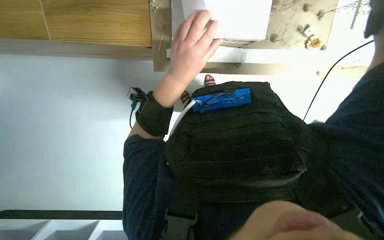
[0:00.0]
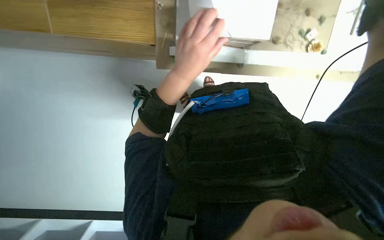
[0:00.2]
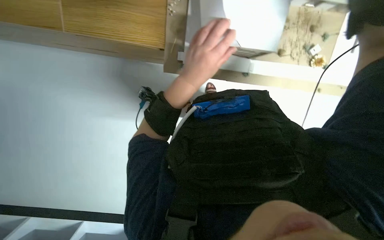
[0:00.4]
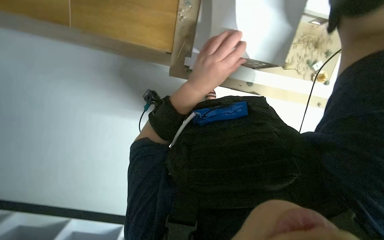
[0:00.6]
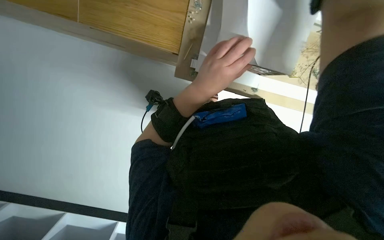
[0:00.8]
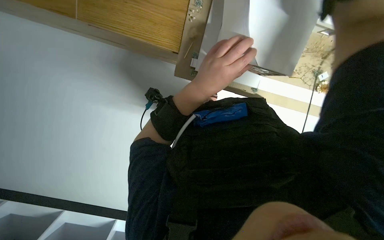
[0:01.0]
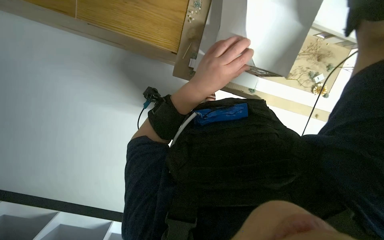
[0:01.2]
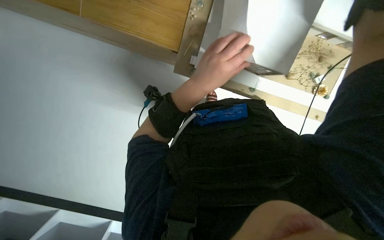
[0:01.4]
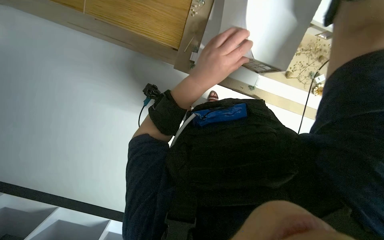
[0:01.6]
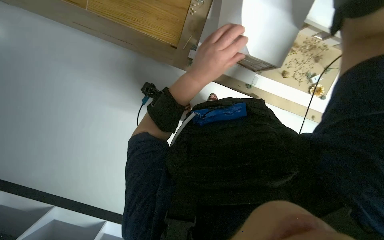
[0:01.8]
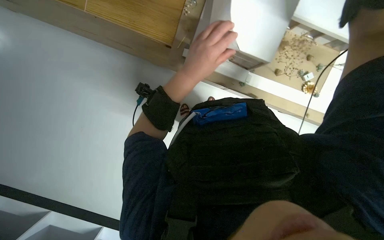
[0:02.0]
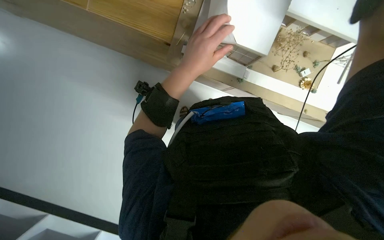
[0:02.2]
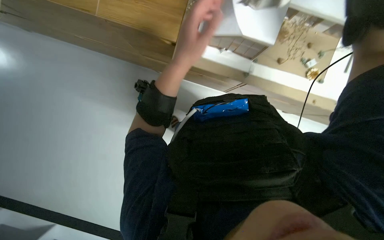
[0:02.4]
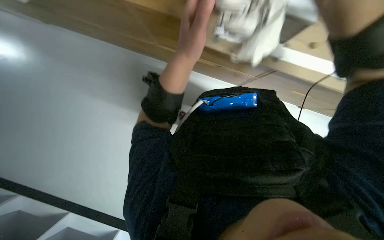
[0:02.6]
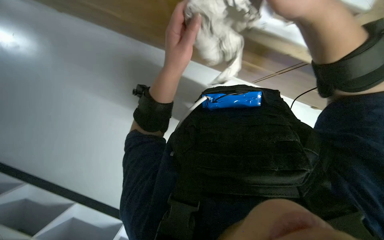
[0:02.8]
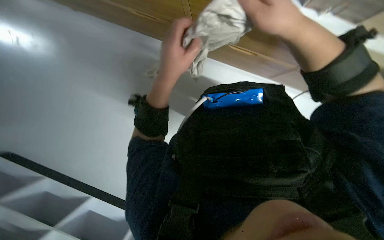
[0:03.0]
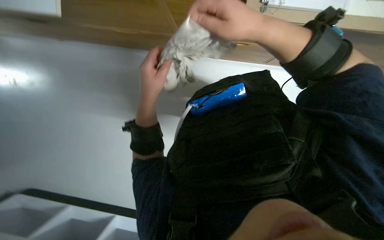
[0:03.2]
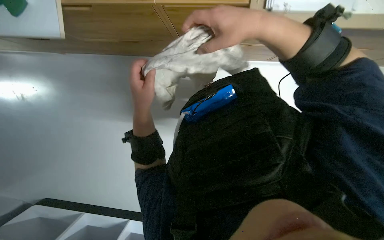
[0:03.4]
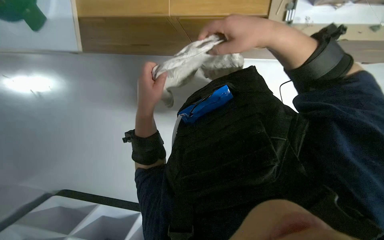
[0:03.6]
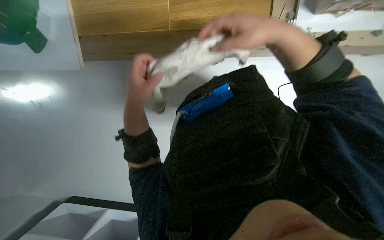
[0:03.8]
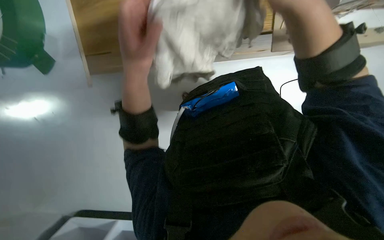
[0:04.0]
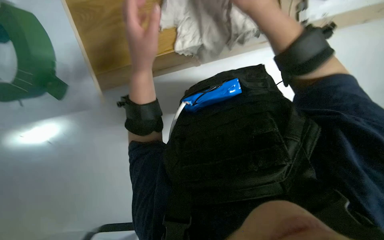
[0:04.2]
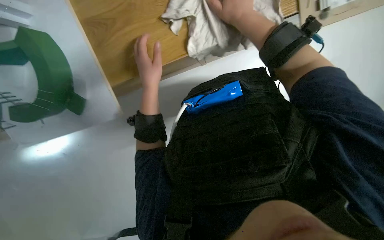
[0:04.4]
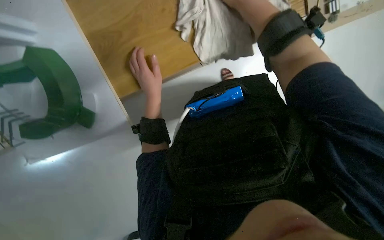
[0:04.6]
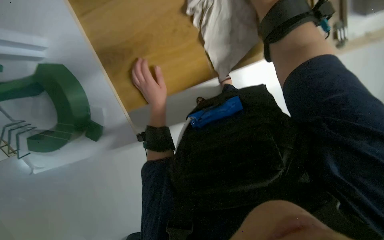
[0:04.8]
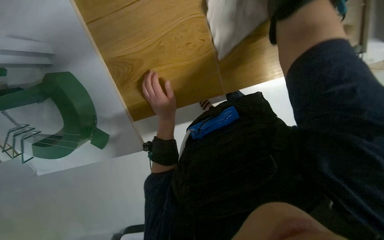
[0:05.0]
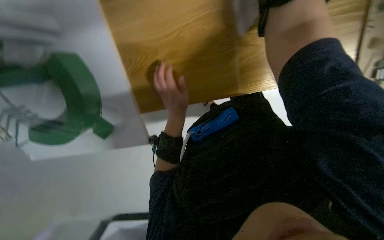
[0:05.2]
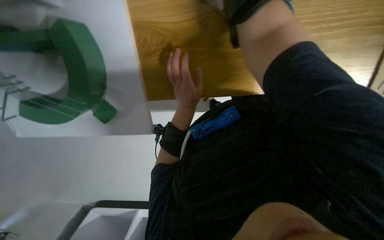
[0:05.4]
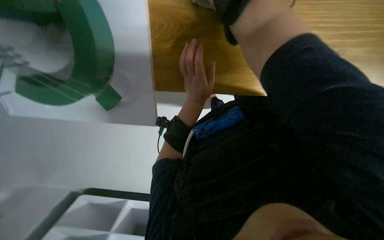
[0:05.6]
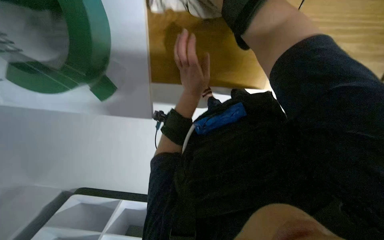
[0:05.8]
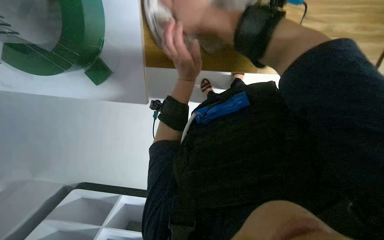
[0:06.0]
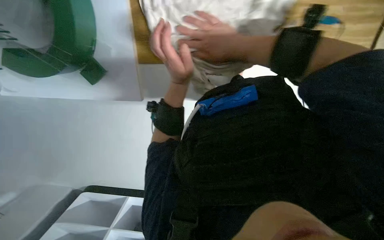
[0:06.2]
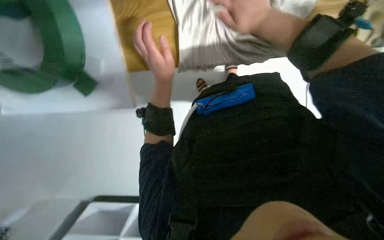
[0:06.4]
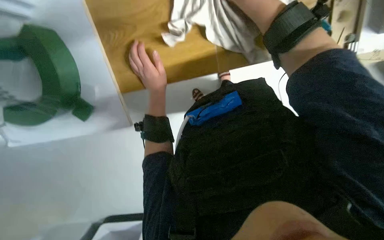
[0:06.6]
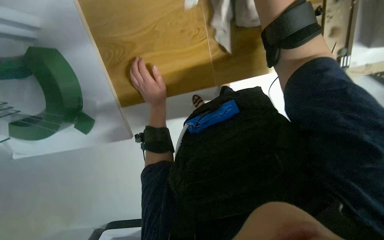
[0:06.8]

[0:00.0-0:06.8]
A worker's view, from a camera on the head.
Job: wiping surfaces.
The whole recording: Wiping display model and surface. The worker washes a cloth in a bucket and then uses it to wipe the display model and surrounding surface.
0:02.8 to 0:04.0: The hands stay close to where they were, moving slightly.
0:04.0 to 0:05.4: The left hand travels farther from the camera by about 10 cm.

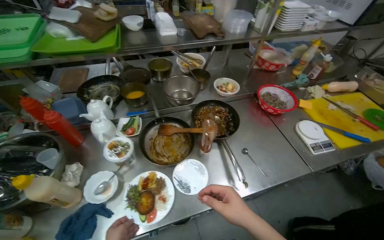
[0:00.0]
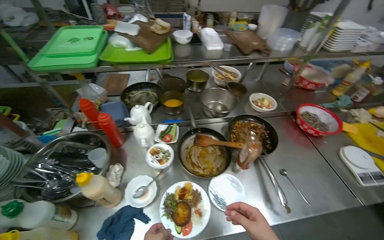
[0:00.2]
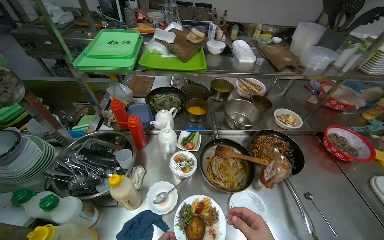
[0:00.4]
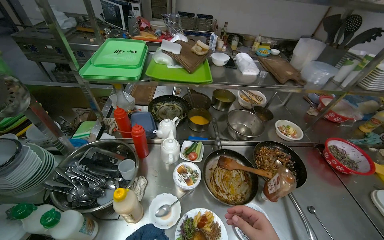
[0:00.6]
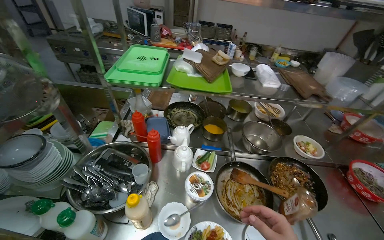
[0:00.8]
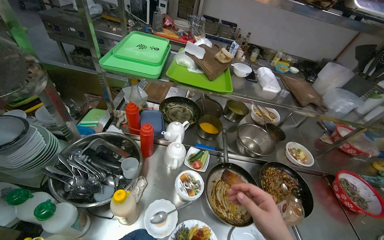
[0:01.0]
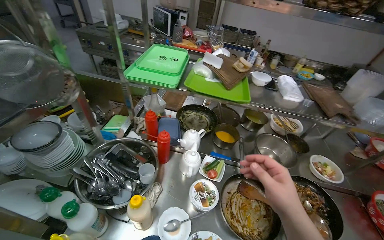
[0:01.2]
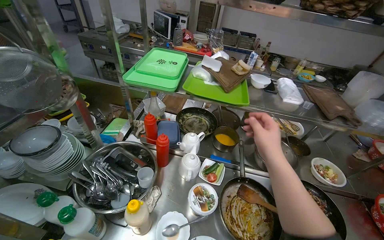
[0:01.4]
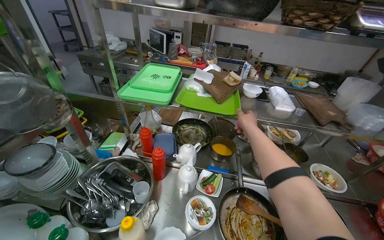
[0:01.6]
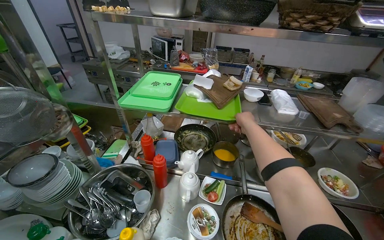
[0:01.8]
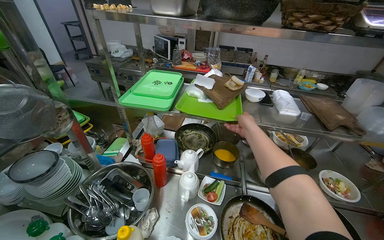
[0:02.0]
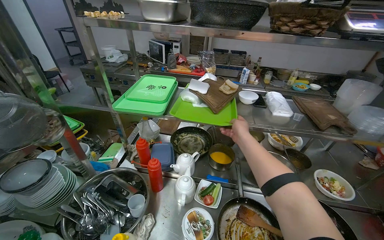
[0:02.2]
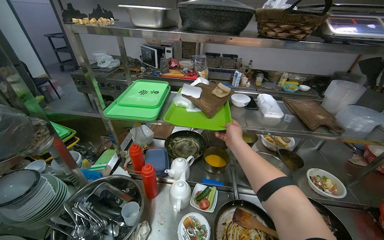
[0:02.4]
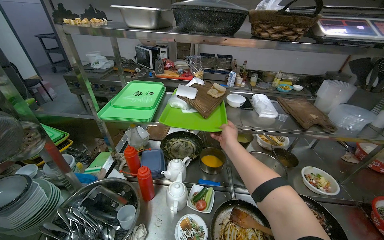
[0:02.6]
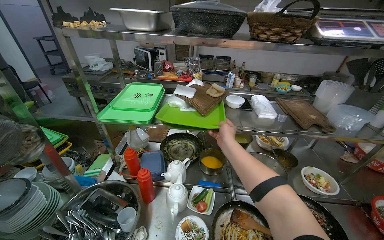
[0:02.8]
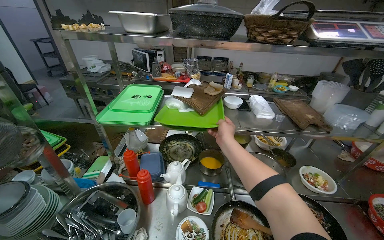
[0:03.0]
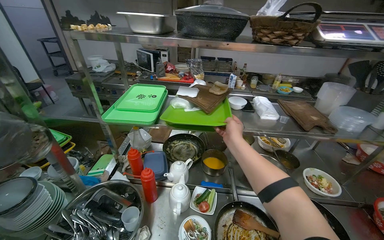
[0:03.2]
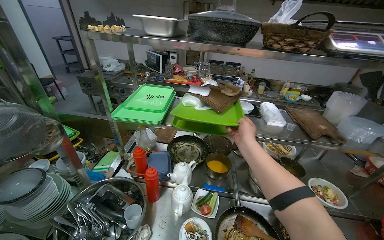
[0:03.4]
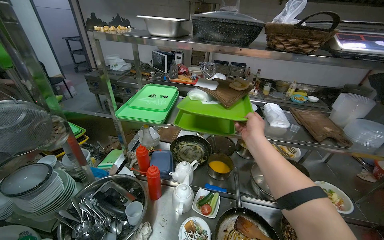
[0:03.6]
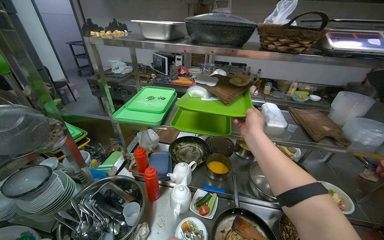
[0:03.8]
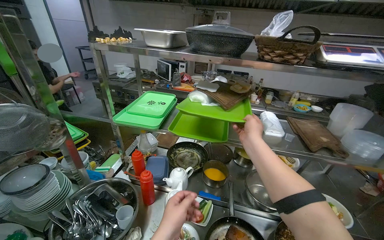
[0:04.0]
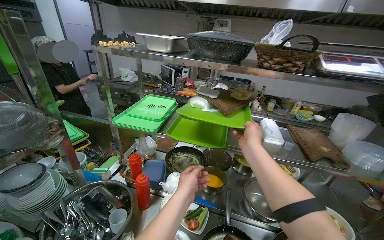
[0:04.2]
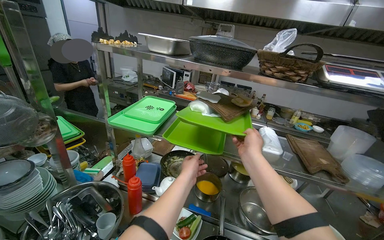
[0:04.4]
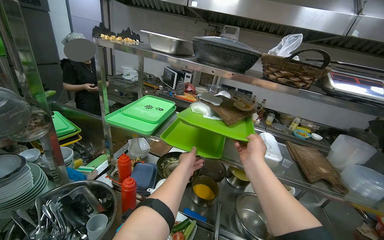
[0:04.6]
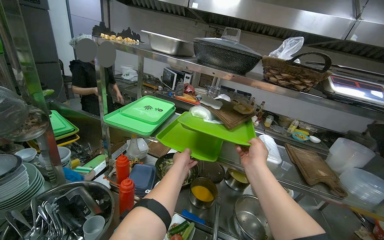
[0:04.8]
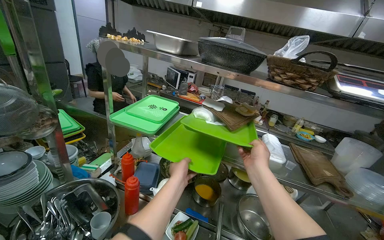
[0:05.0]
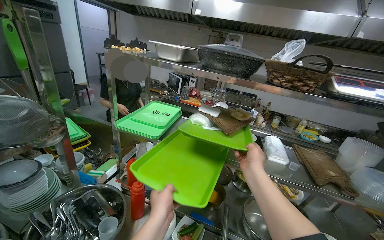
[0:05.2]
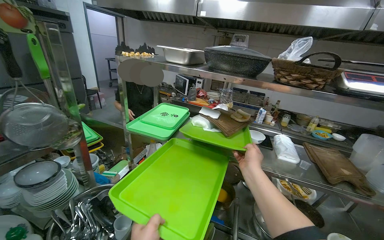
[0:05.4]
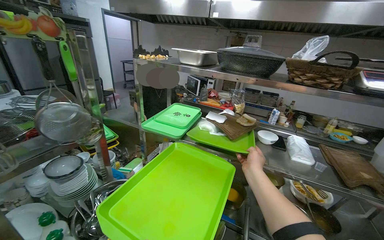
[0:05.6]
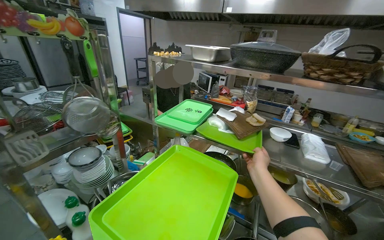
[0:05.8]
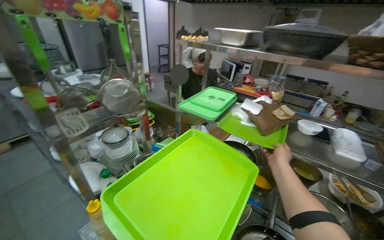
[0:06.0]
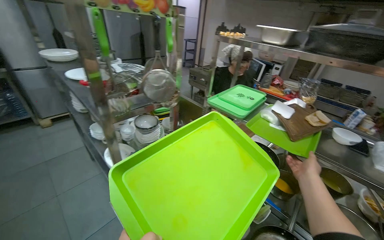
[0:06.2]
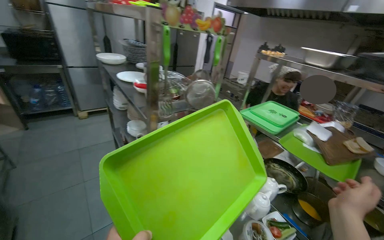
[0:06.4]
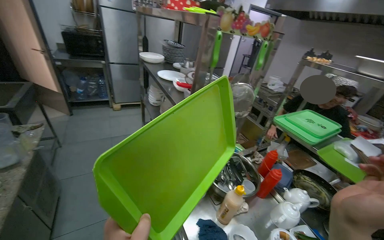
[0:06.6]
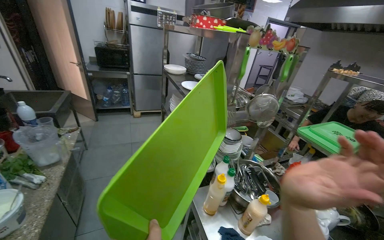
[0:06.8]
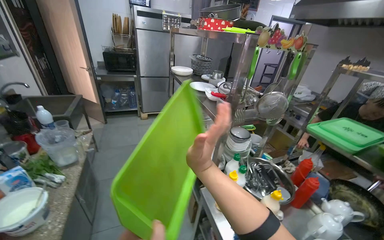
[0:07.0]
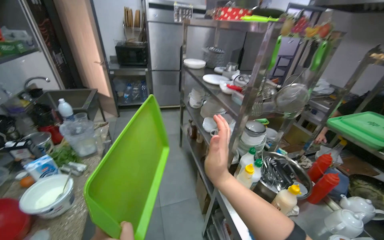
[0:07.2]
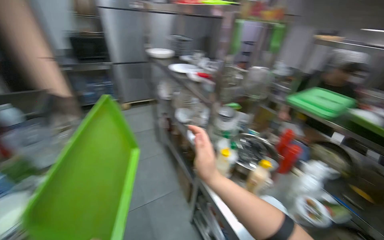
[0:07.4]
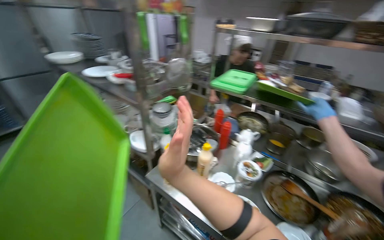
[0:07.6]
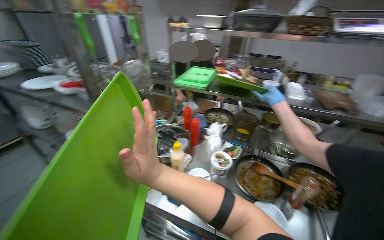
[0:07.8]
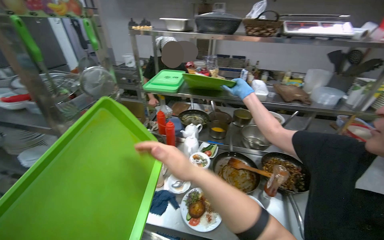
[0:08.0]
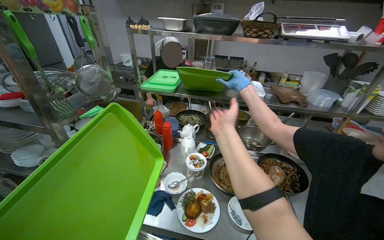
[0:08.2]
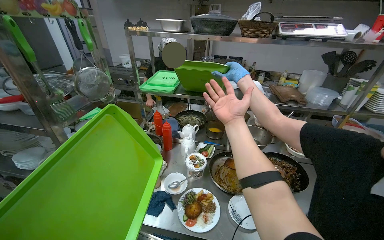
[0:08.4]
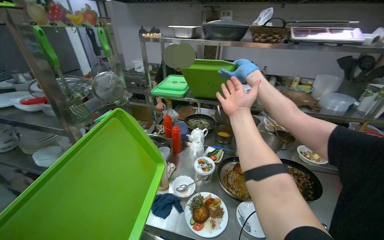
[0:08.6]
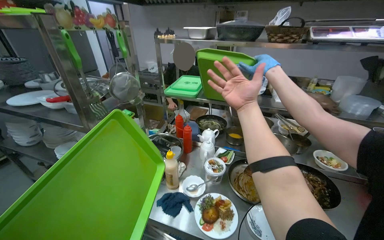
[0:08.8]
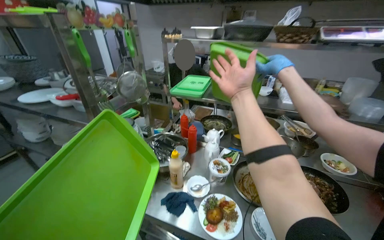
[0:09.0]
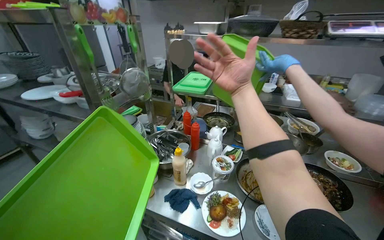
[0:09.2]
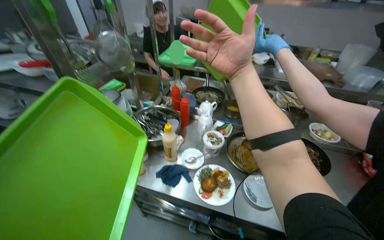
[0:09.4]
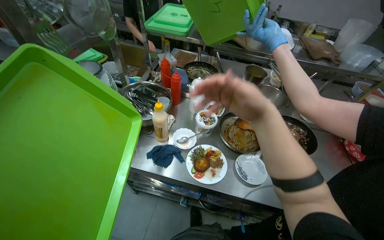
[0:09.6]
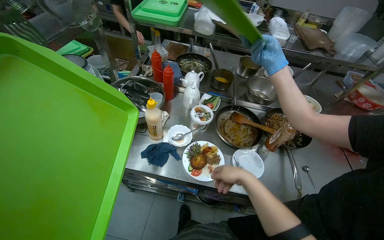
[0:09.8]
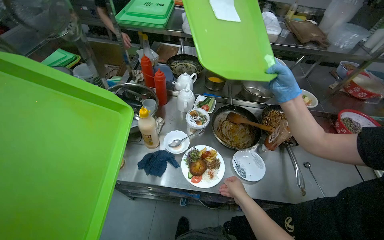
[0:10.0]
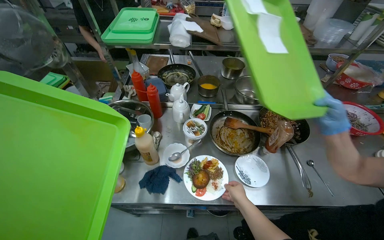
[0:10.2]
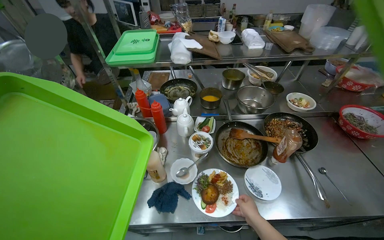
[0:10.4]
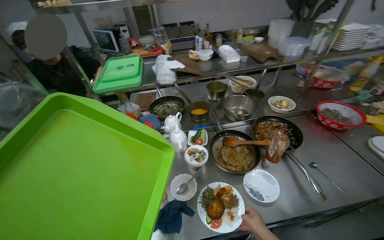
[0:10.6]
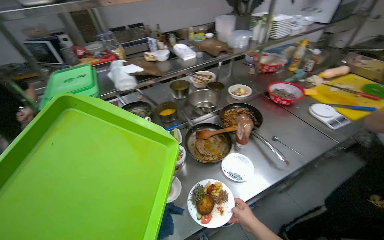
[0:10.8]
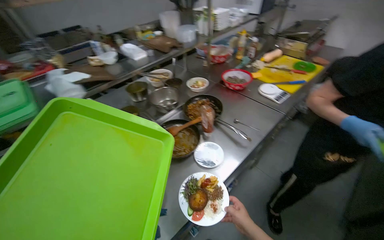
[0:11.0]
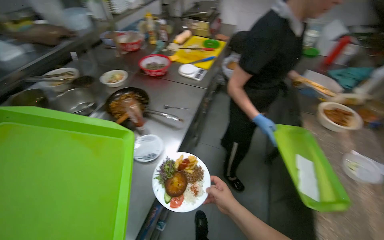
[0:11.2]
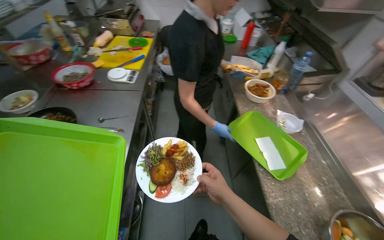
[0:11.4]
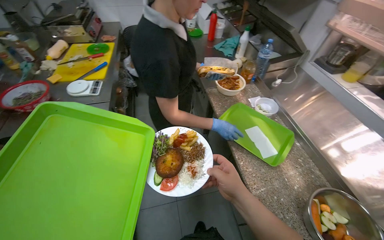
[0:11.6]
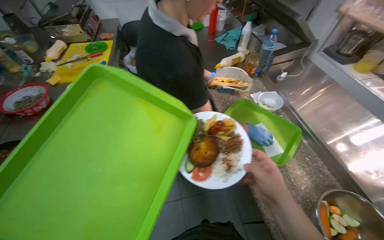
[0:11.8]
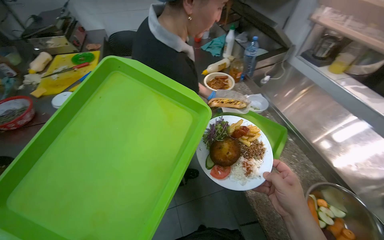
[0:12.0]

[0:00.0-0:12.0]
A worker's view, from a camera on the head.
Job: preparing food.
The whole recording: Arranging food on serving trays. The worker takes serving trays, places a plate with food on one, and unwraps a sandwich to place on another.
0:00.0 to 0:01.6: The wearer looks roughly 25 degrees further to the left. The wearer looks roughly 15 degrees further upward.
0:03.0 to 0:04.4: The right hand shifts about 10 cm to the right.
0:04.4 to 0:06.0: The view swings about 20 degrees to the left. The right hand shifts some 10 cm farther from the camera and down the picture.
0:07.6 to 0:09.0: The wearer's head swings roughly 15 degrees to the right.
0:09.0 to 0:10.4: The head turns to the right by approximately 20 degrees. The camera pitches downward, by about 20 degrees. The right hand is displaced down the picture by about 50 cm.
0:10.4 to 0:12.0: The wearer's head swings some 105 degrees to the right.
